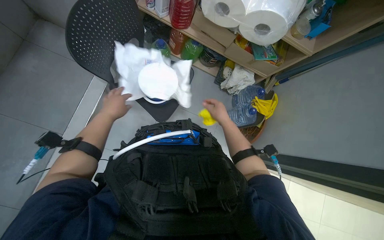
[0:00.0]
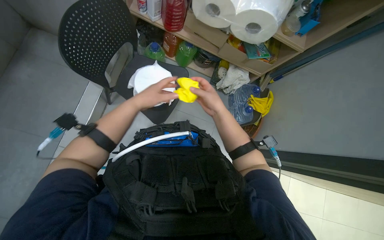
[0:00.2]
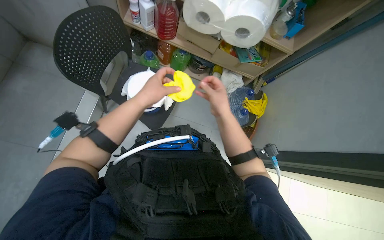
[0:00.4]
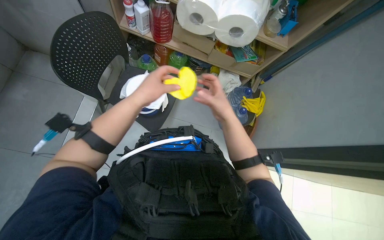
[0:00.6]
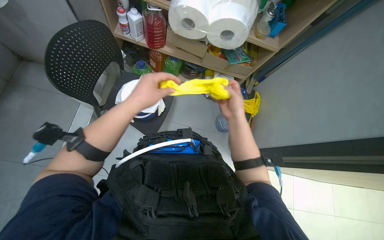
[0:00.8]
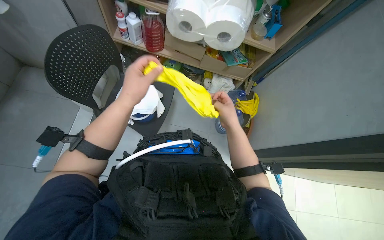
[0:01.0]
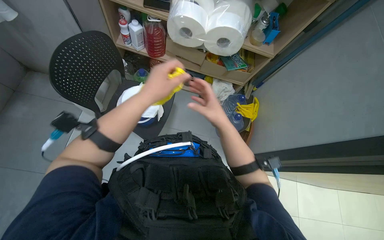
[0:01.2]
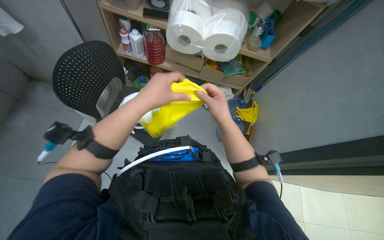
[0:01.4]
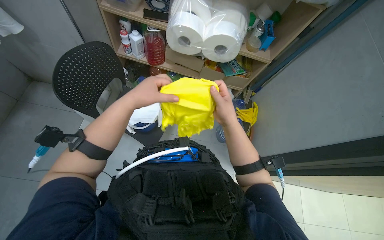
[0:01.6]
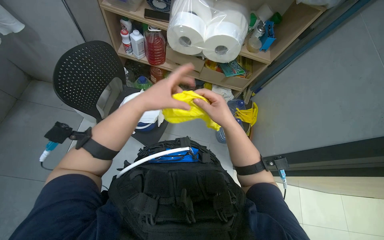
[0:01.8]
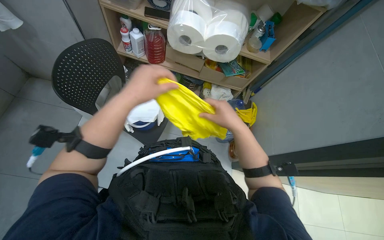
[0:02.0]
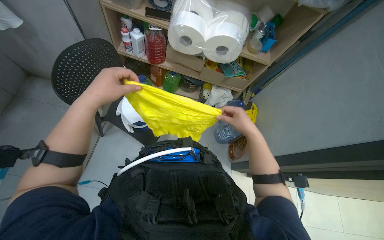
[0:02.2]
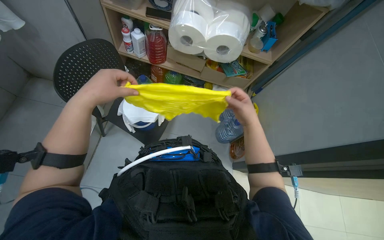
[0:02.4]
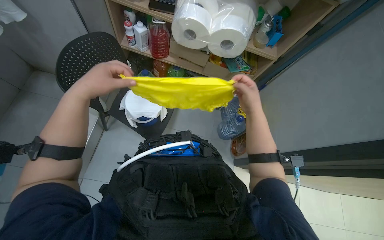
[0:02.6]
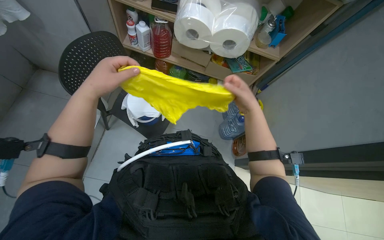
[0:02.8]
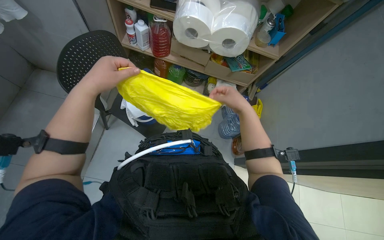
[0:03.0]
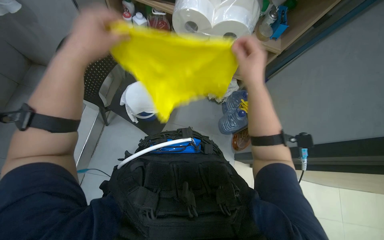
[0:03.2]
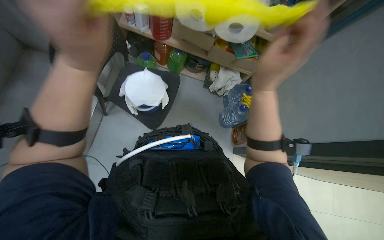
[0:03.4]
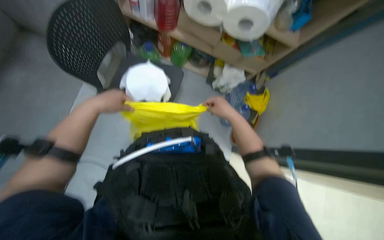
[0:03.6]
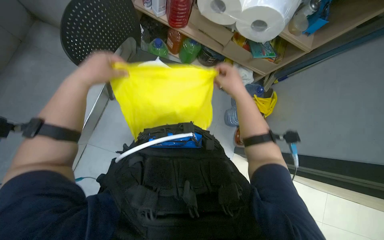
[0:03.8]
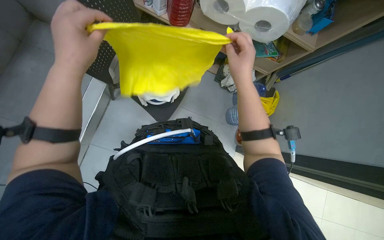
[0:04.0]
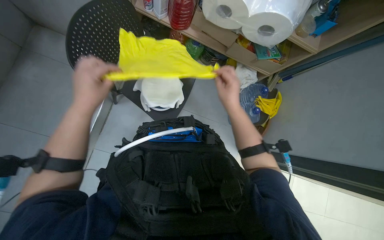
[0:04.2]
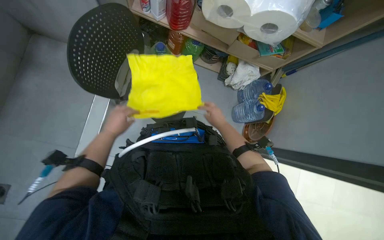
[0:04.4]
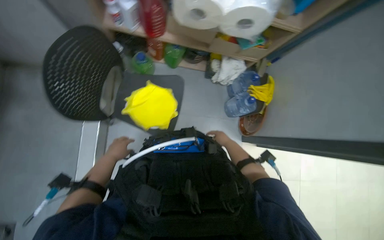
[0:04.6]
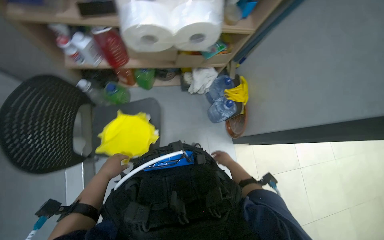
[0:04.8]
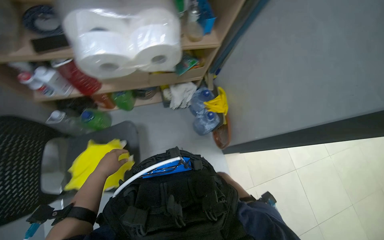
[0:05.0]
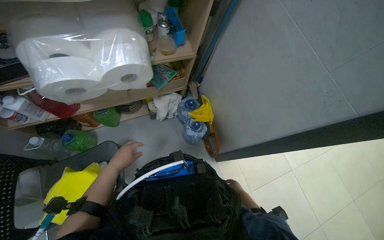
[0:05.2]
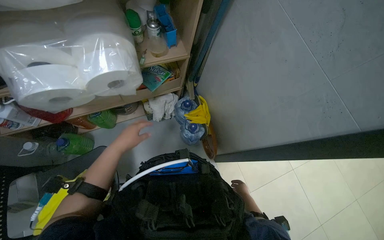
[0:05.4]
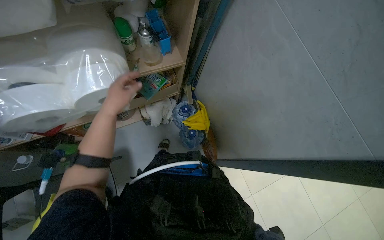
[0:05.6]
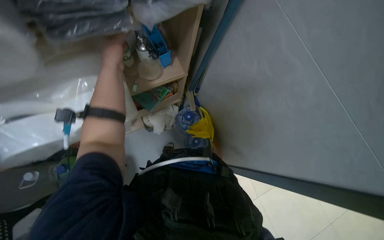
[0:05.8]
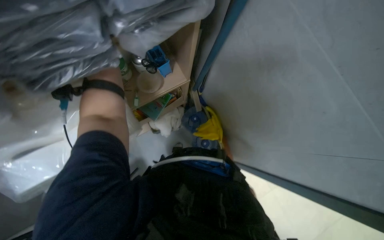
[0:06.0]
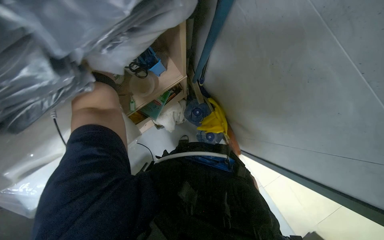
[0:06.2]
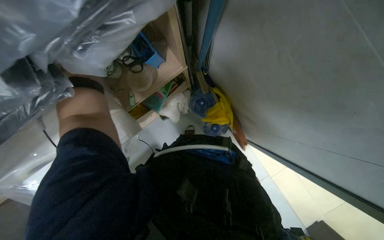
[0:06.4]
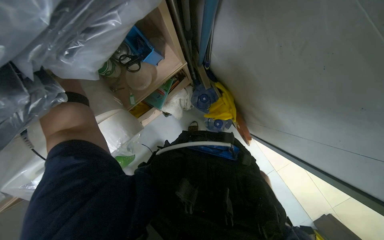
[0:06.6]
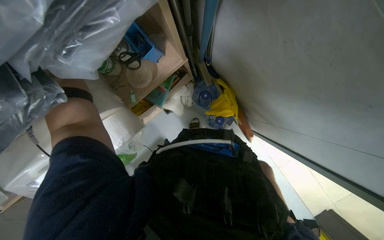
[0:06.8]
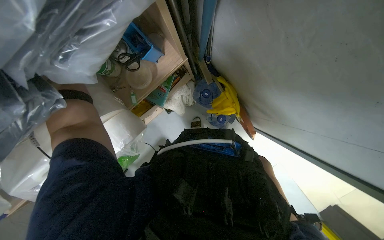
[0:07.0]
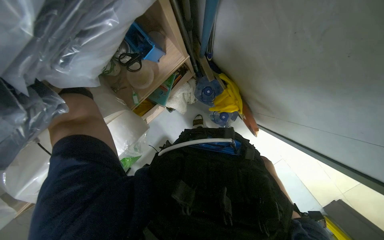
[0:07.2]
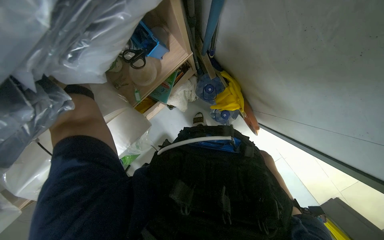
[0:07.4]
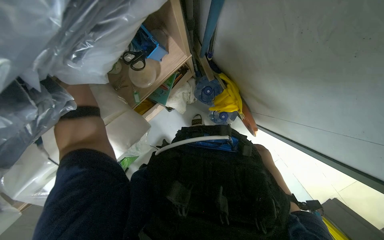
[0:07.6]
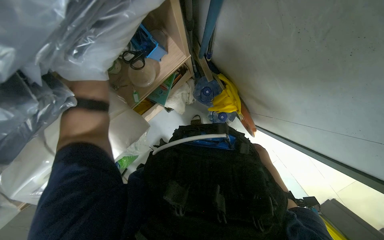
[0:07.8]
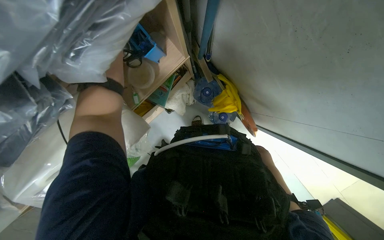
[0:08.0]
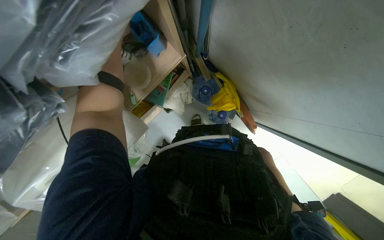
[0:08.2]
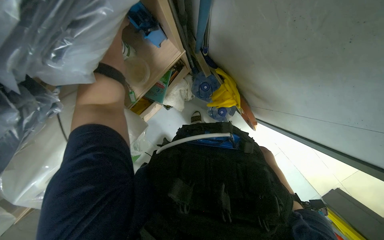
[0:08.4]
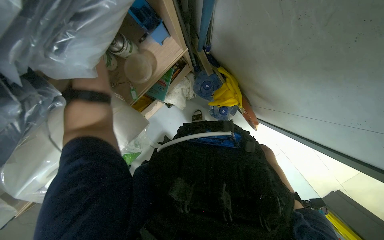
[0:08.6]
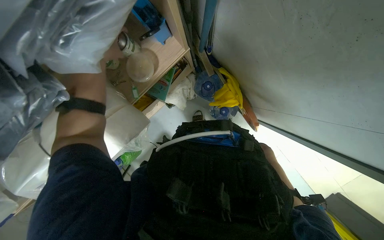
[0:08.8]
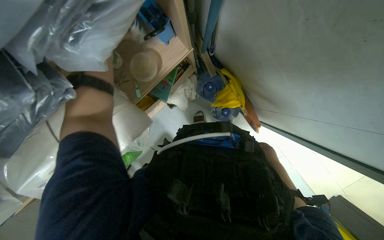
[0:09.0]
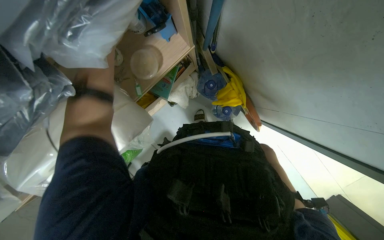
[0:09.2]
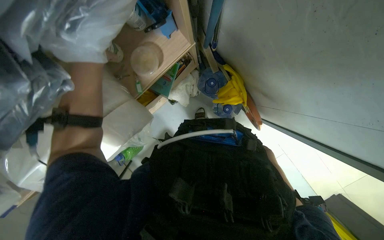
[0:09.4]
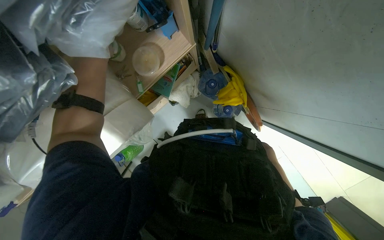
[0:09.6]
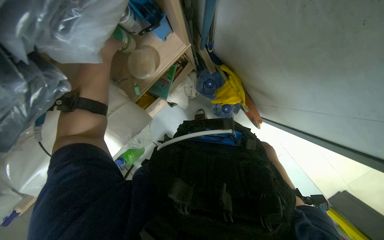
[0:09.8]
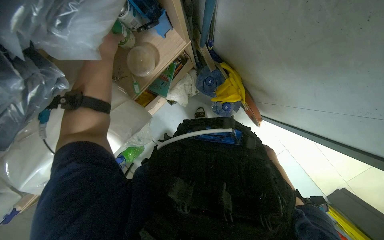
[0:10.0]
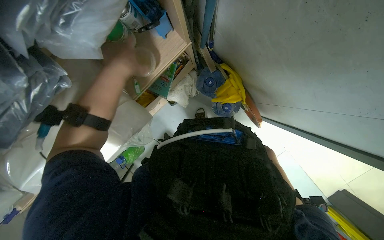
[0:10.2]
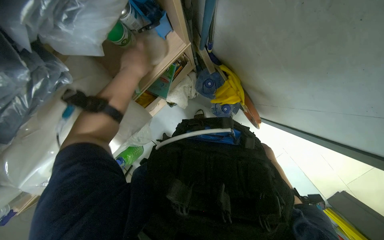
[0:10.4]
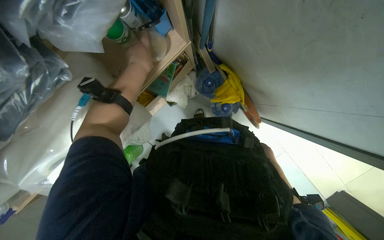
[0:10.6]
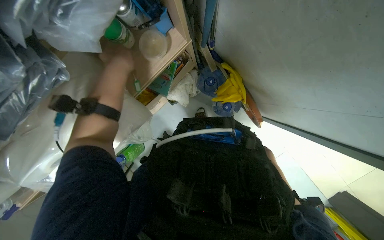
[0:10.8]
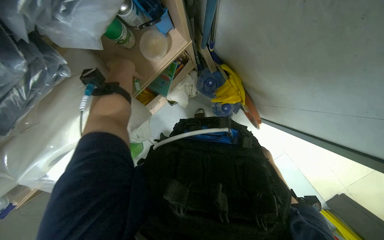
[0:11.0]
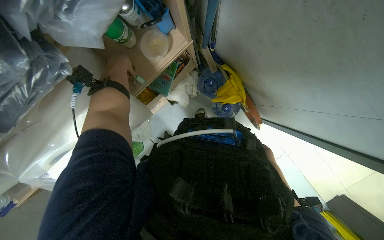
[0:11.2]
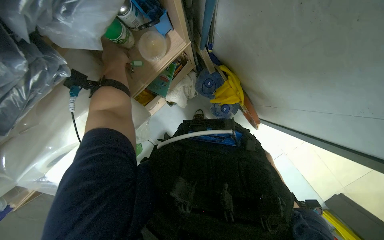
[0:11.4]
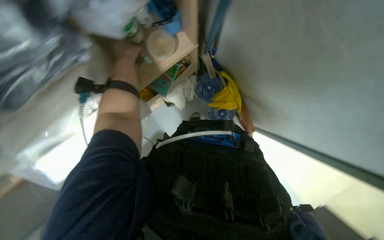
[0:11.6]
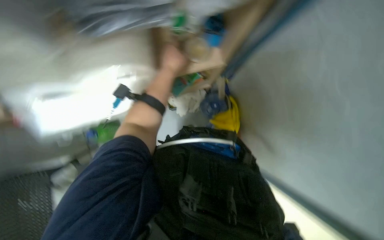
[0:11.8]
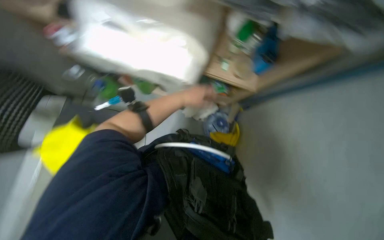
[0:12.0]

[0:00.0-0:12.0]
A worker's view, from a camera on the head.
Job: organizing items.
The whole recording: Organizing cleaning supplies and cloths. The worker removes and folds cleaning cloths, then organizes sponges and dish other supplies on shelves and a chair.
0:00.0 to 0:01.6: The right hand goes about 20 cm nearer to the camera. The left hand heads to the right and nearer to the camera, covering some 30 cm.
0:01.6 to 0:03.0: The left hand goes some 10 cm to the left.
0:03.0 to 0:04.4: The right hand moves farther from the camera, approximately 20 cm, while the left hand shifts approximately 20 cm down the picture and farther from the camera.
0:04.4 to 0:06.0: The camera travels approximately 70 cm. Everything in view rotates roughly 45 degrees counterclockwise.
0:06.0 to 0:07.6: The camera pitches downward, by roughly 15 degrees.
0:09.0 to 0:10.4: The left hand shifts approximately 15 cm nearer to the camera, to the right and down the picture.
0:10.4 to 0:12.0: The scene rotates clockwise by some 35 degrees.

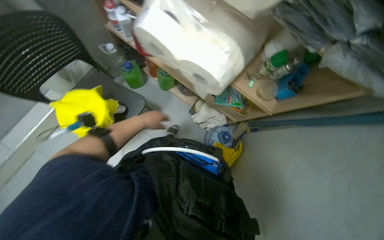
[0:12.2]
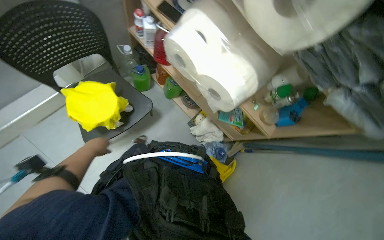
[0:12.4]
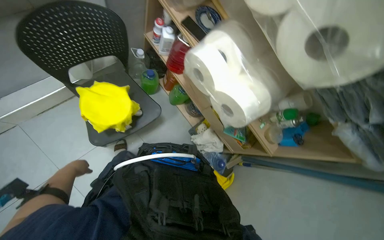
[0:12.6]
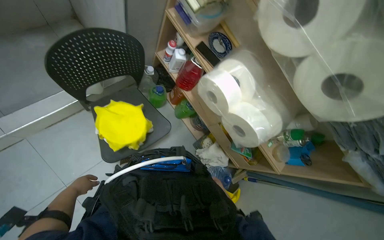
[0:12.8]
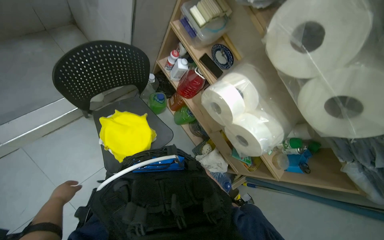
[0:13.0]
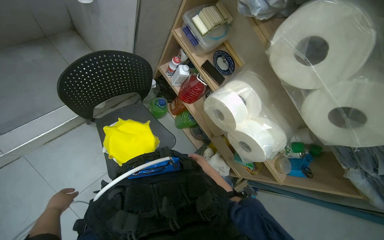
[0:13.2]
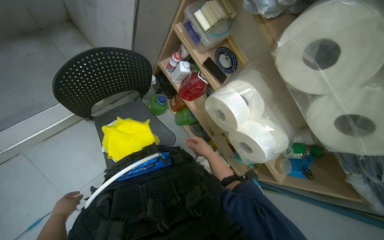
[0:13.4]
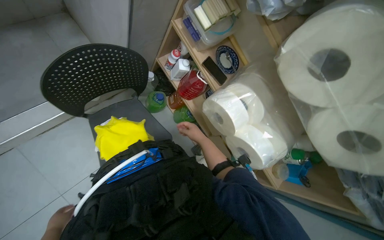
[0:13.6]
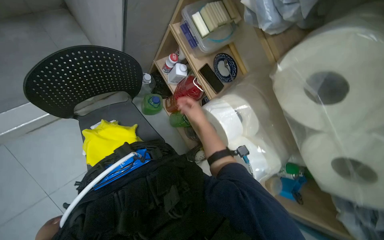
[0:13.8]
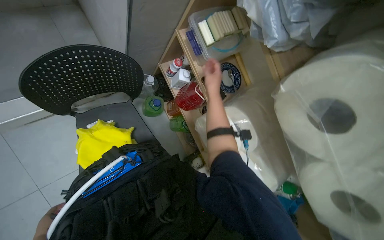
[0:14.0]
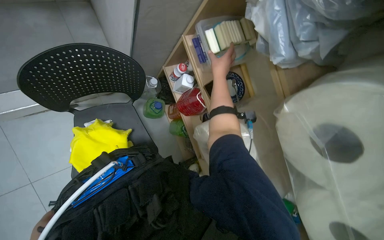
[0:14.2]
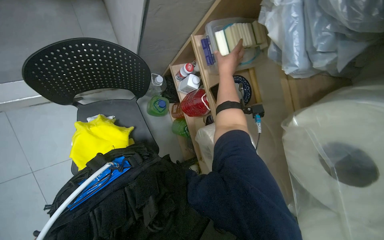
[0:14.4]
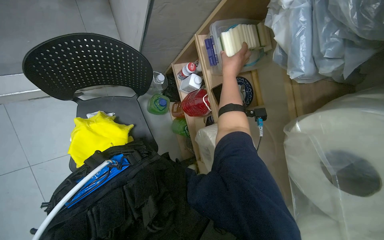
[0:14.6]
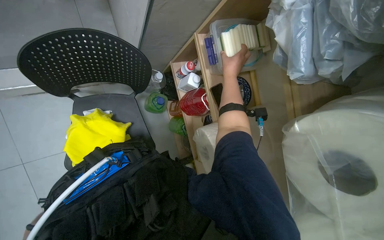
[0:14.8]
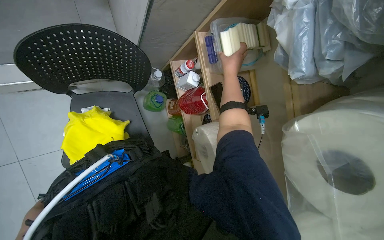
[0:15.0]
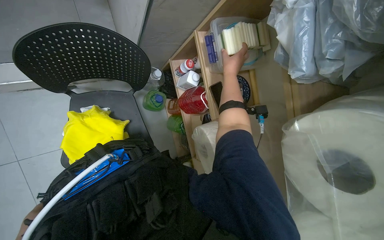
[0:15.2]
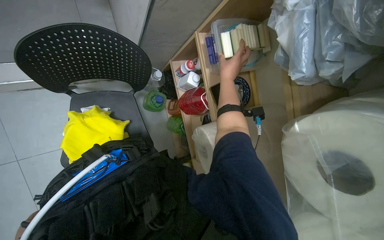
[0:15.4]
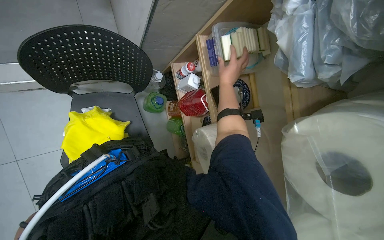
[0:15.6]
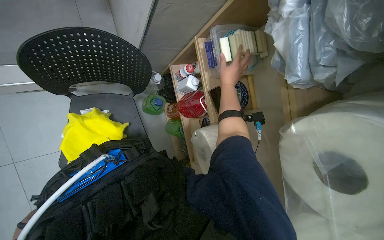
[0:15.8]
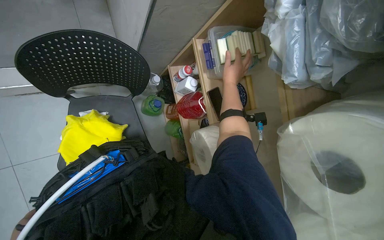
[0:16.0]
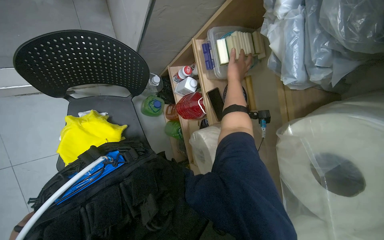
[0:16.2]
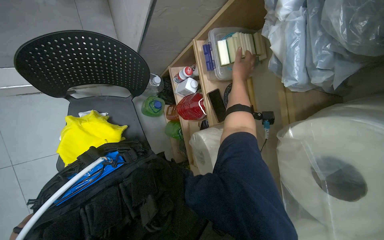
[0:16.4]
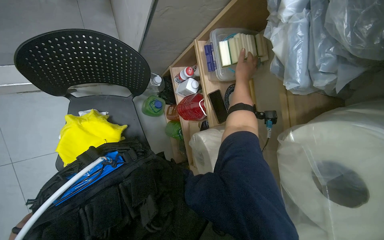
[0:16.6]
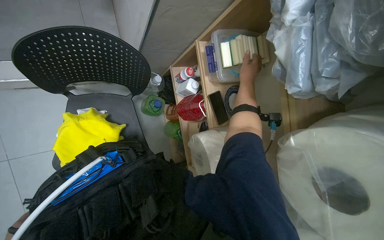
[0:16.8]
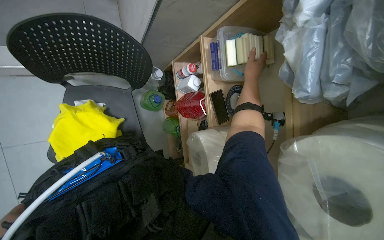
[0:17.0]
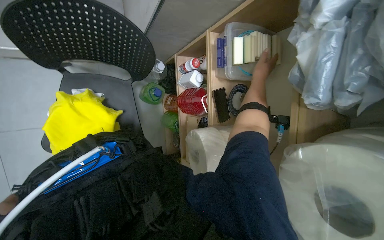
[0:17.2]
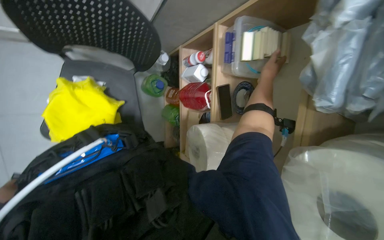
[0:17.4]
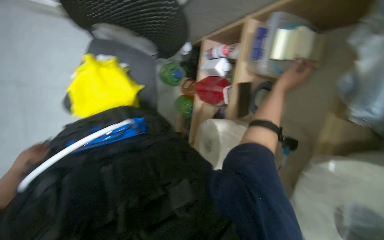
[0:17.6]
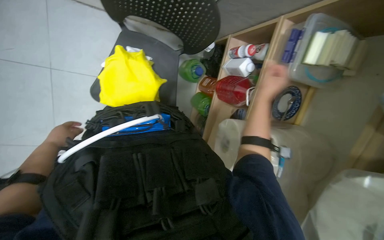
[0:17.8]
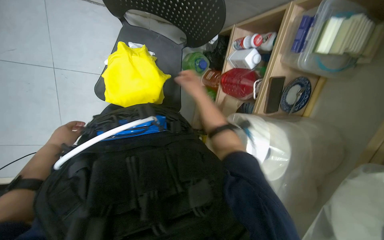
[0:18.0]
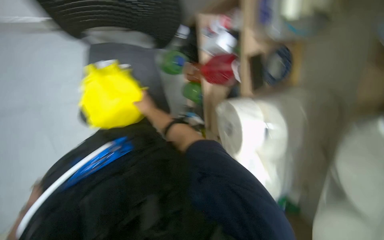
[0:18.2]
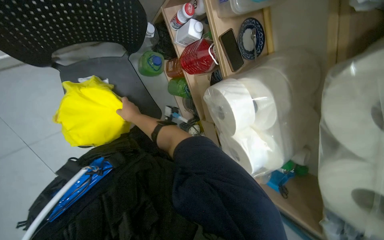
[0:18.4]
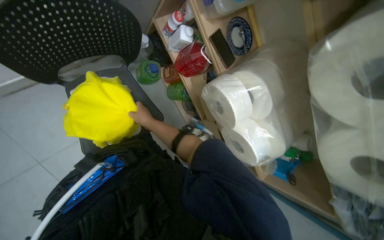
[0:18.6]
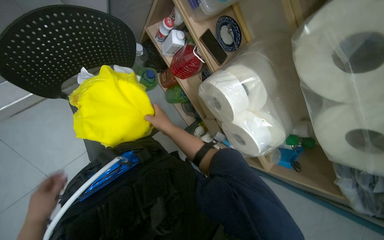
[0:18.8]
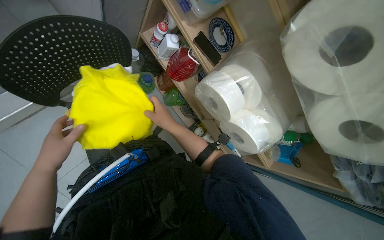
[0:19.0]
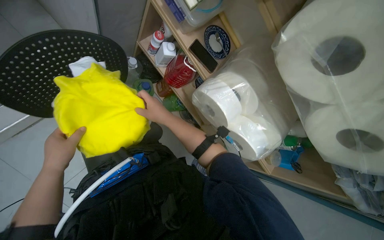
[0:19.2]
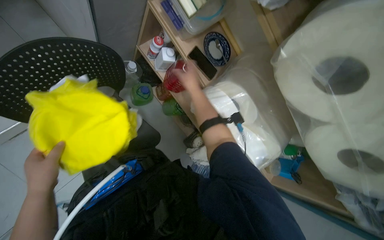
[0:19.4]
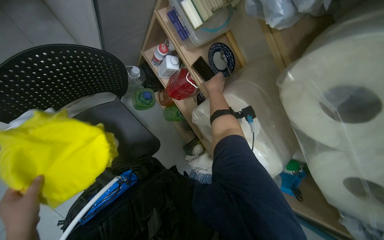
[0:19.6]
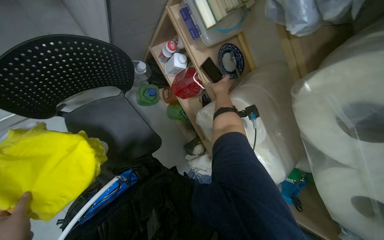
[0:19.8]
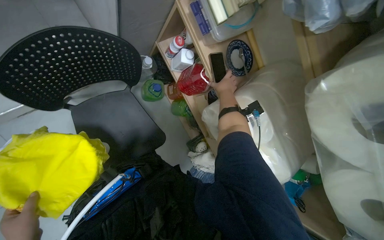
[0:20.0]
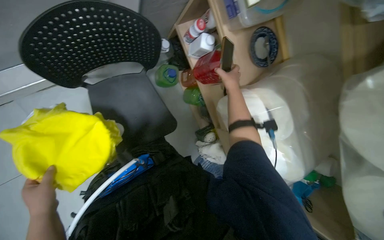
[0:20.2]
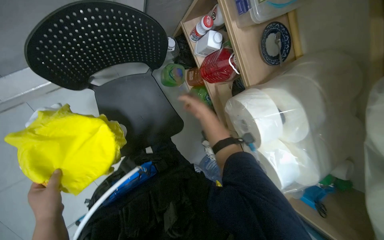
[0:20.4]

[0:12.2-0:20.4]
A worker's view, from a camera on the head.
Job: organizing items.
The whole recording: Organizing cleaning supplies and cloths. The worker removes and folds cleaning cloths, then organizes sponges and dish other supplies on shelves and a chair.
0:12.2 to 0:13.8: The head travels approximately 50 cm. The scene rotates clockwise by approximately 30 degrees.
0:13.8 to 0:15.4: The right hand shifts about 25 cm up the picture and to the right.
0:15.4 to 0:17.2: The right hand goes some 10 cm to the right.
0:17.2 to 0:18.8: Everything in view rotates some 30 degrees counterclockwise.
0:18.8 to 0:20.4: The right hand shifts about 15 cm up the picture.
